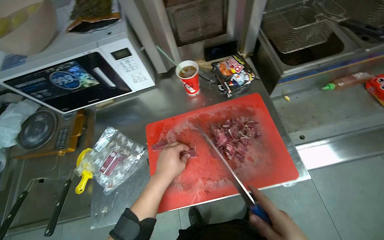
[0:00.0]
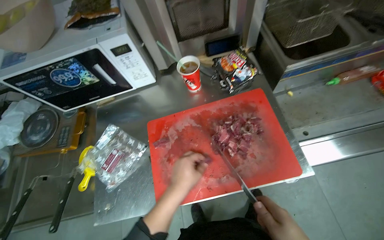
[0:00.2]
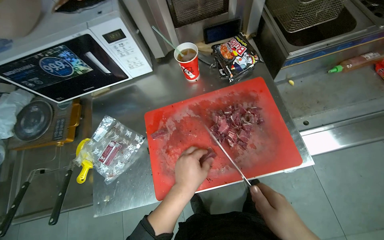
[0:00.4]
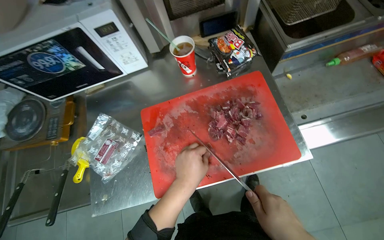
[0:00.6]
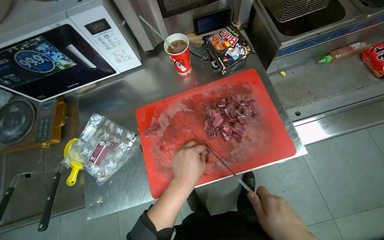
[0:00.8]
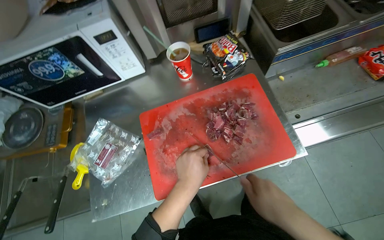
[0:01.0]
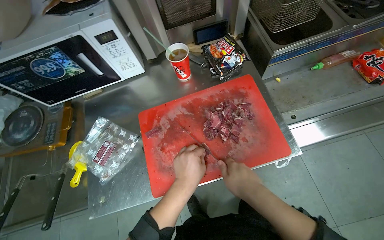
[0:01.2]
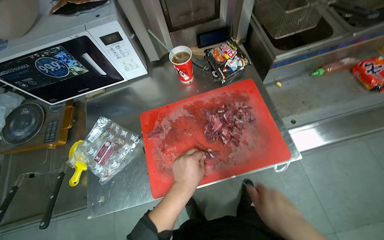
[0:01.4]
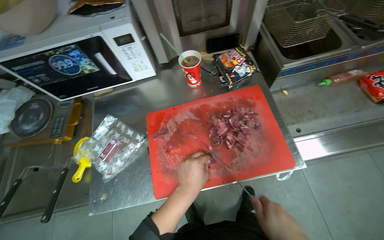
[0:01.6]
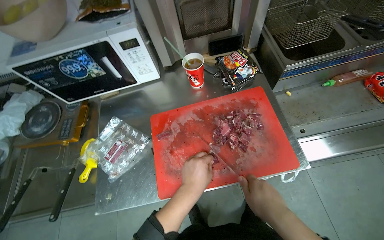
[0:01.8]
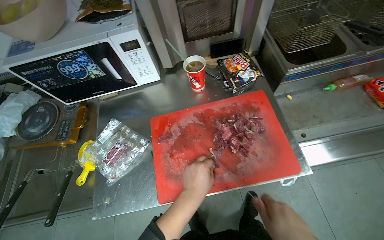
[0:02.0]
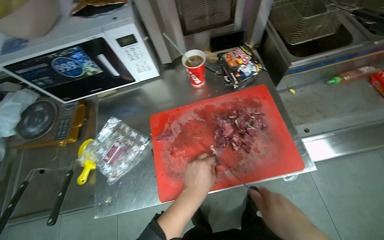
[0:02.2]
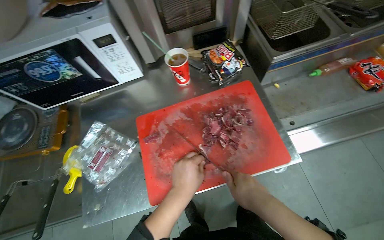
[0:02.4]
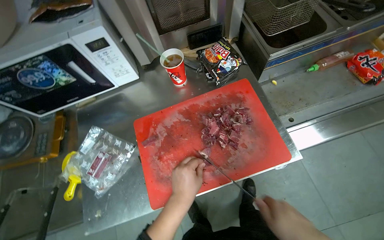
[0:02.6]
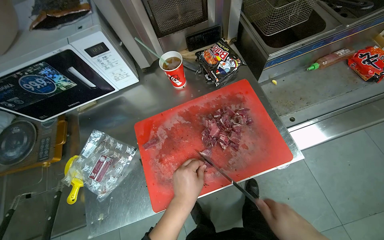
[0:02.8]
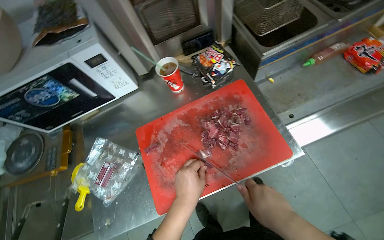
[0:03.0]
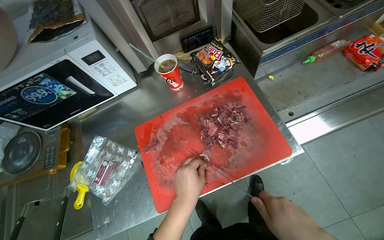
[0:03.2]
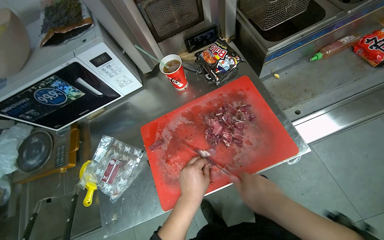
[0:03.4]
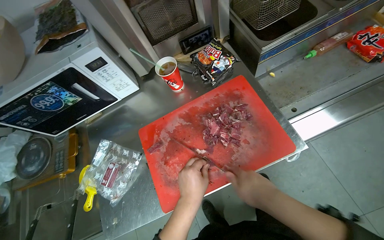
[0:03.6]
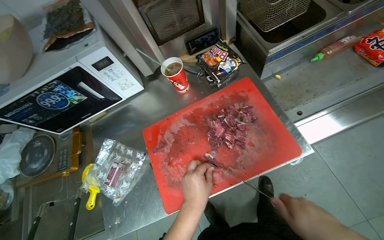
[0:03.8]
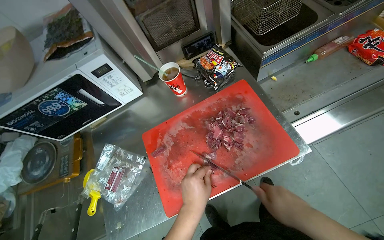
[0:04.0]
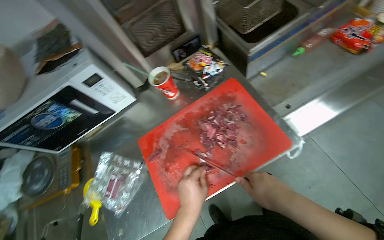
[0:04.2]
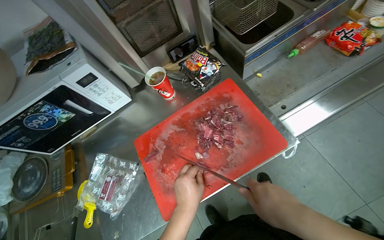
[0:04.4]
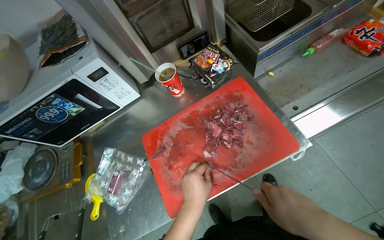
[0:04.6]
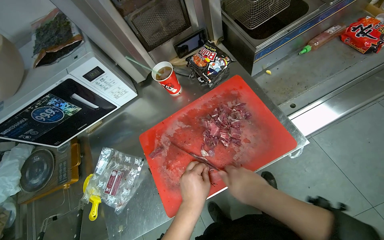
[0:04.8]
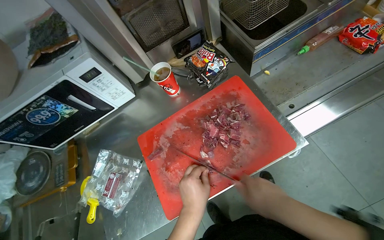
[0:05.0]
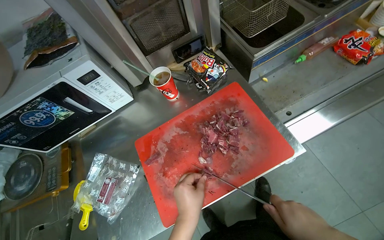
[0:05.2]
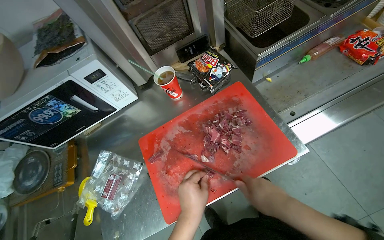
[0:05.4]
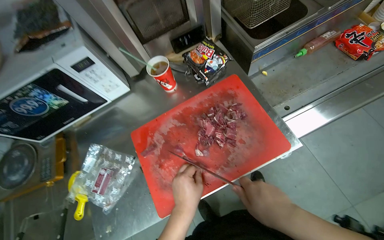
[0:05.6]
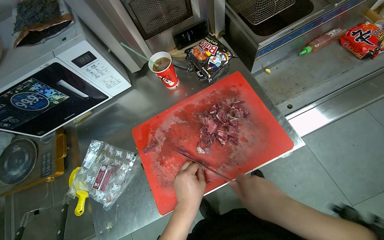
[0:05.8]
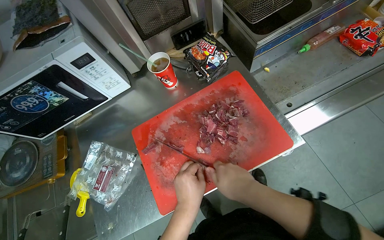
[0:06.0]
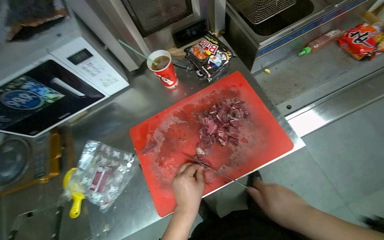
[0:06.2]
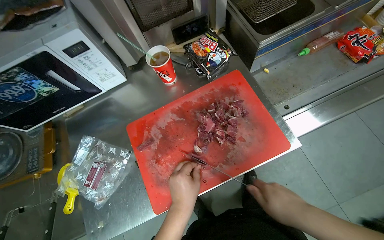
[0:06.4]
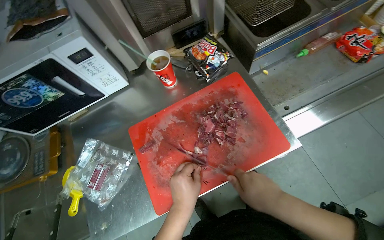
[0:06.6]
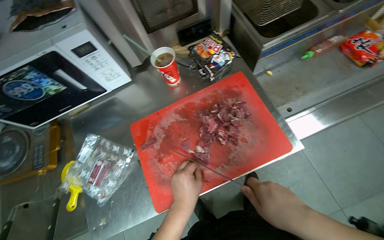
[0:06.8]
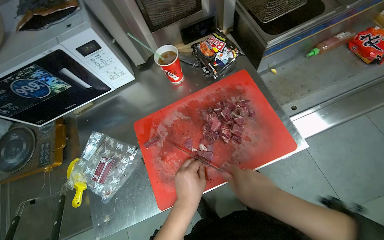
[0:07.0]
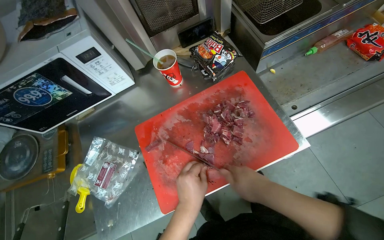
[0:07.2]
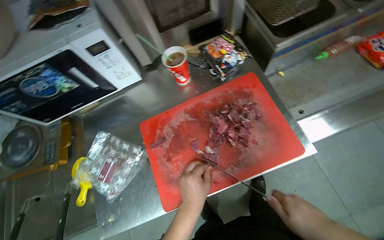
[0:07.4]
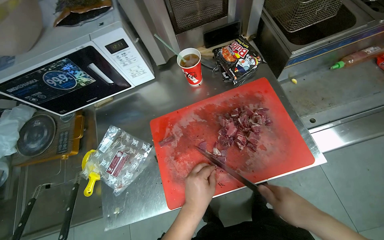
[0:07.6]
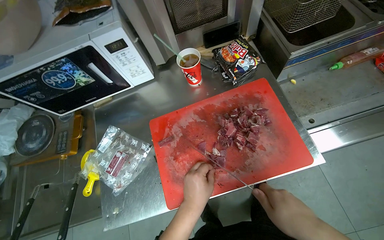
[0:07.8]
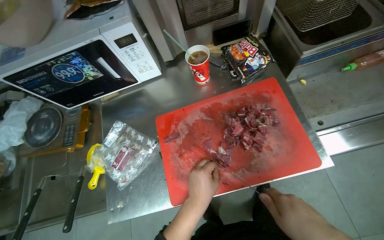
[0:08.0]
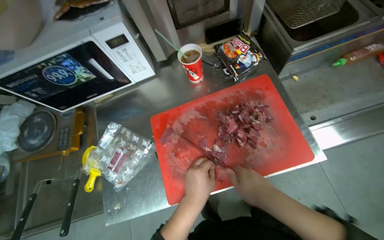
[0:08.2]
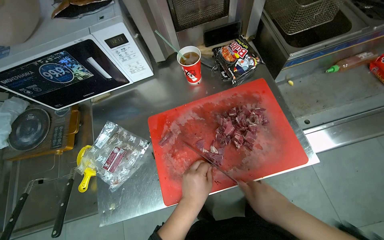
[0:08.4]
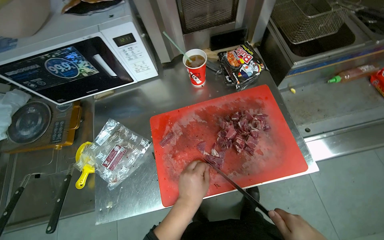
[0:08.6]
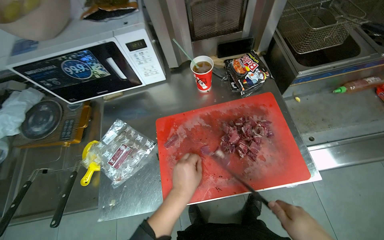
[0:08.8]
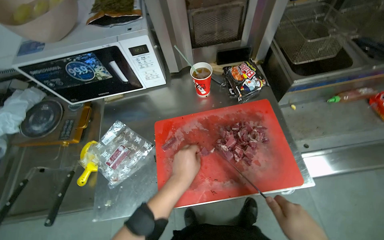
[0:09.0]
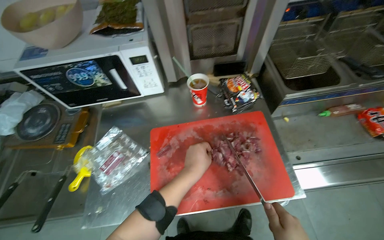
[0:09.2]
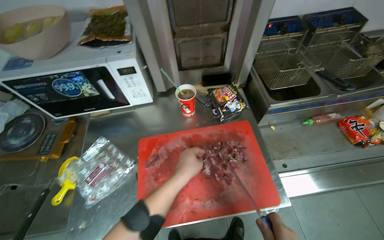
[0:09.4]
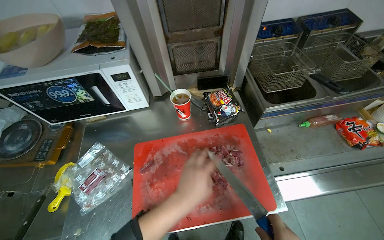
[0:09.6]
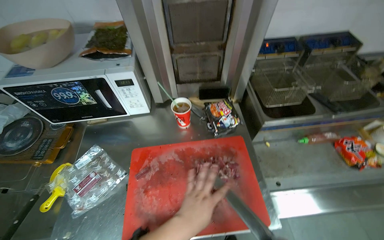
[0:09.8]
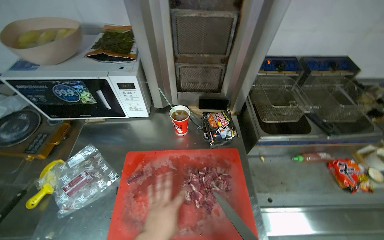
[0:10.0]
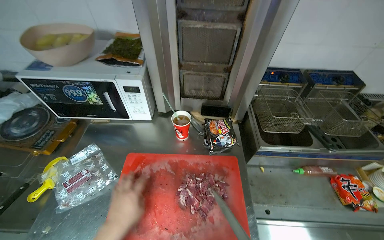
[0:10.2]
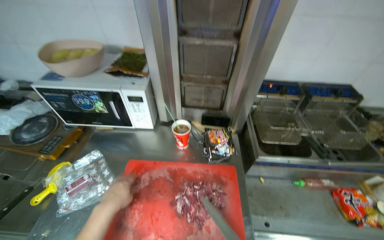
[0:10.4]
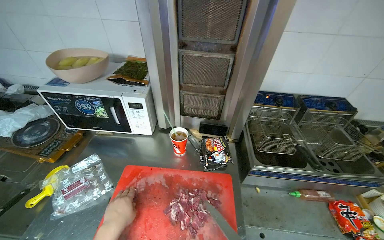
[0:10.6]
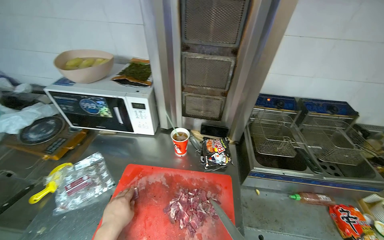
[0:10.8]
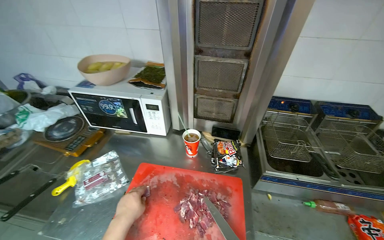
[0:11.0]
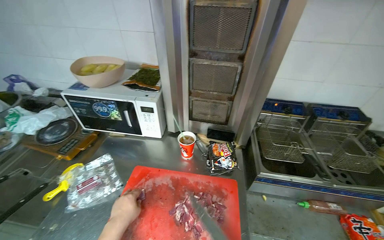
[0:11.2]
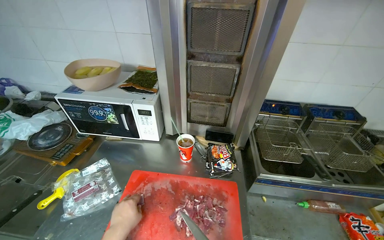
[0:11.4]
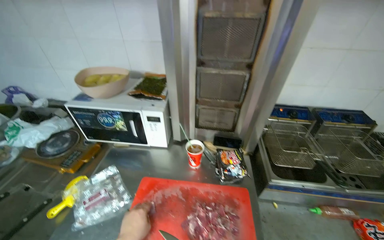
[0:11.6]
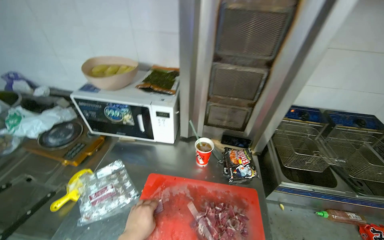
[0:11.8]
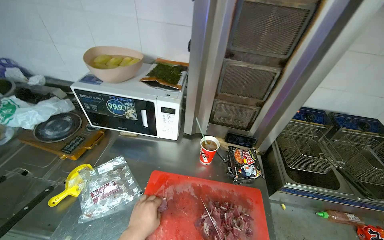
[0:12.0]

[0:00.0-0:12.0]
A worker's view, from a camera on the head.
Job: preparing food.
The whole recording: Slicing meat on cutting board. The worker continues slicing meat into smaller pieces on a red cutting board.
0:04.4 to 0:06.0: The hands stay close to where they were, moving slightly.
0:09.0 to 0:10.4: The wearer looks approximately 15 degrees further upward.

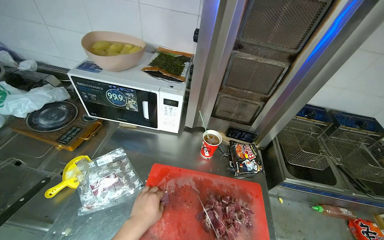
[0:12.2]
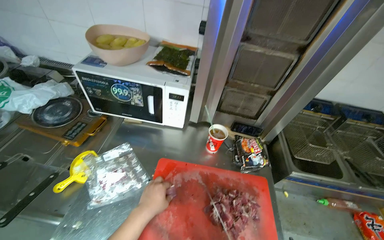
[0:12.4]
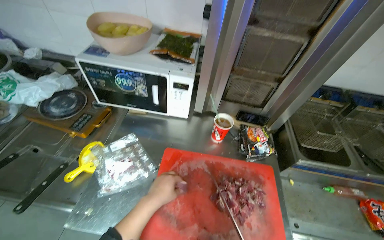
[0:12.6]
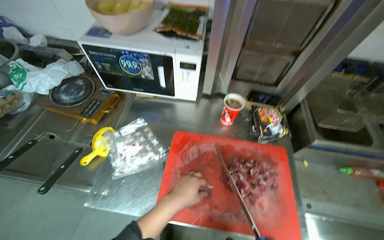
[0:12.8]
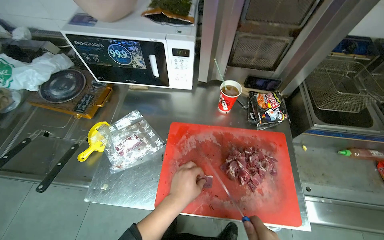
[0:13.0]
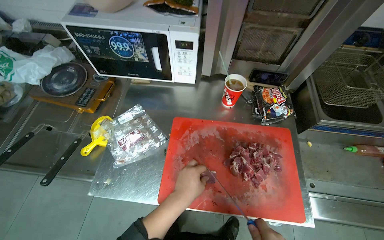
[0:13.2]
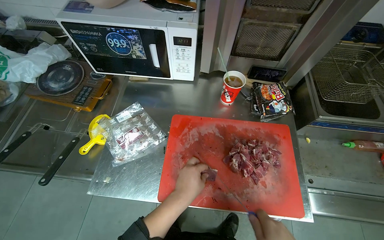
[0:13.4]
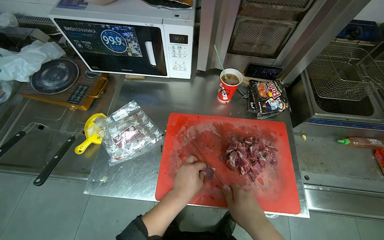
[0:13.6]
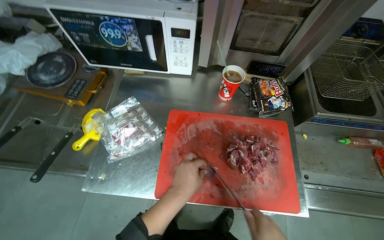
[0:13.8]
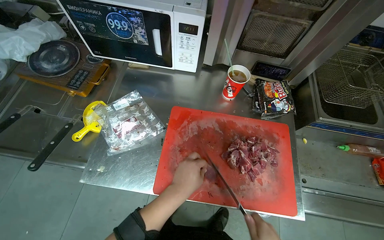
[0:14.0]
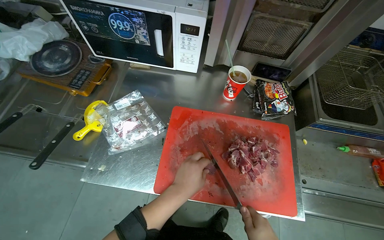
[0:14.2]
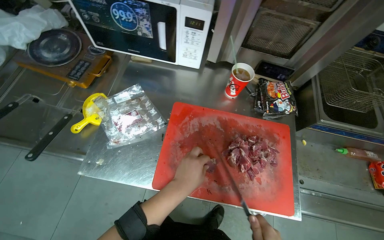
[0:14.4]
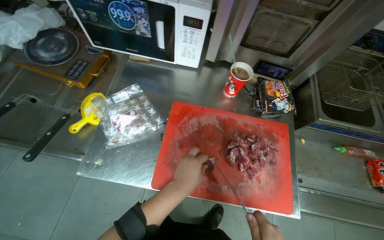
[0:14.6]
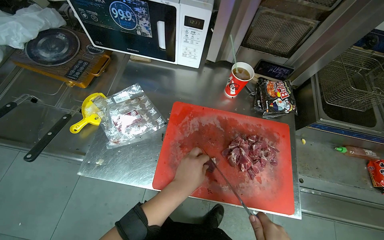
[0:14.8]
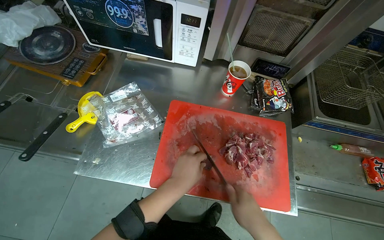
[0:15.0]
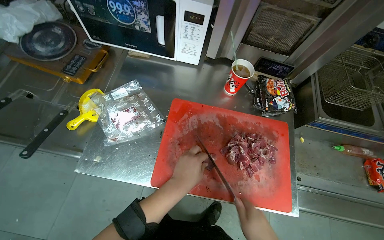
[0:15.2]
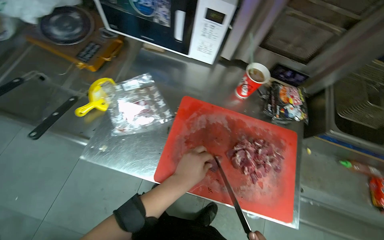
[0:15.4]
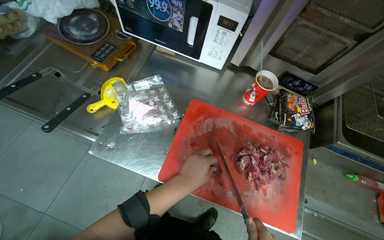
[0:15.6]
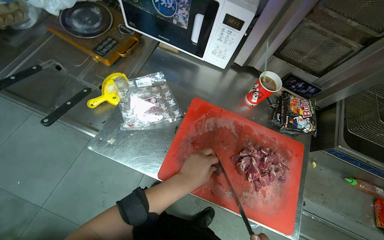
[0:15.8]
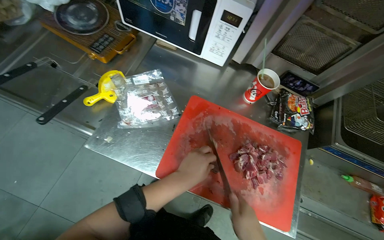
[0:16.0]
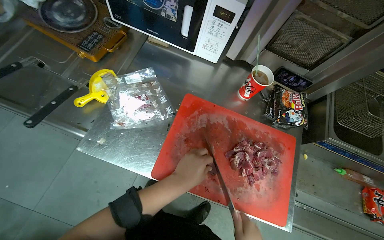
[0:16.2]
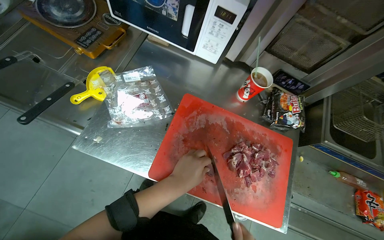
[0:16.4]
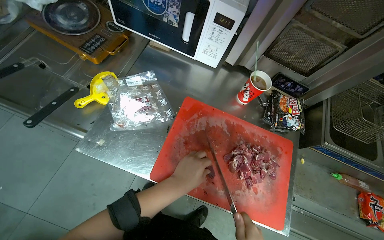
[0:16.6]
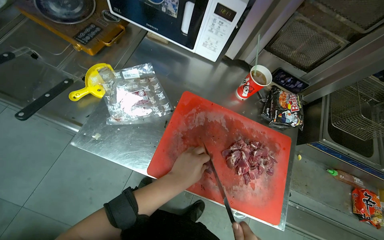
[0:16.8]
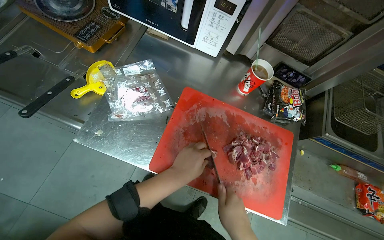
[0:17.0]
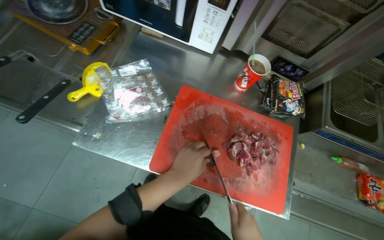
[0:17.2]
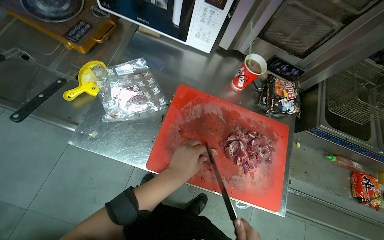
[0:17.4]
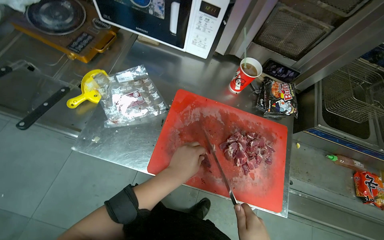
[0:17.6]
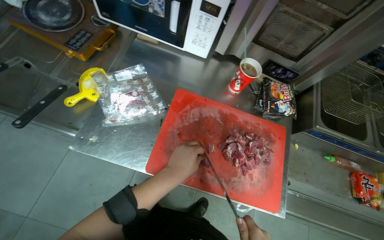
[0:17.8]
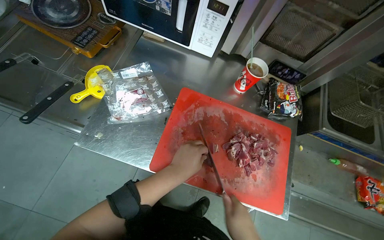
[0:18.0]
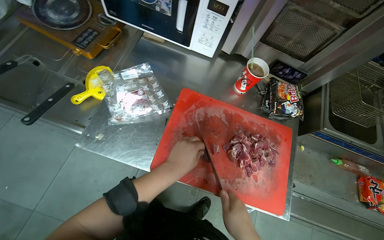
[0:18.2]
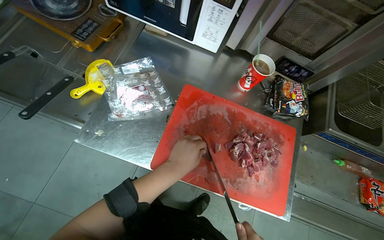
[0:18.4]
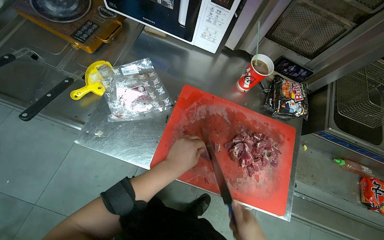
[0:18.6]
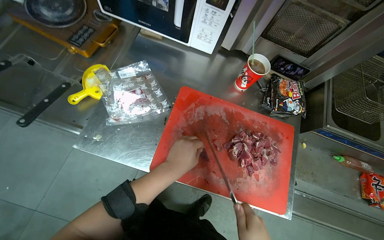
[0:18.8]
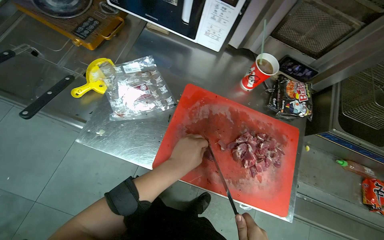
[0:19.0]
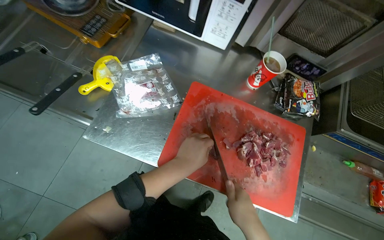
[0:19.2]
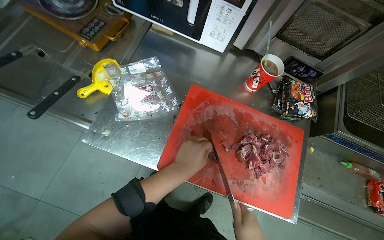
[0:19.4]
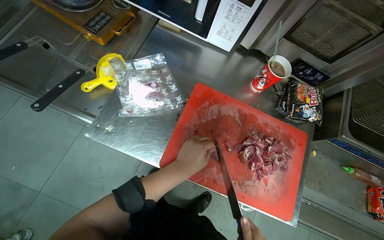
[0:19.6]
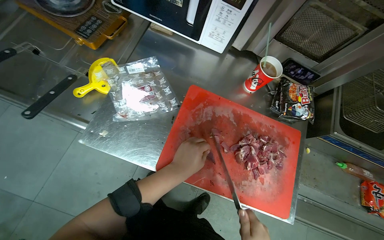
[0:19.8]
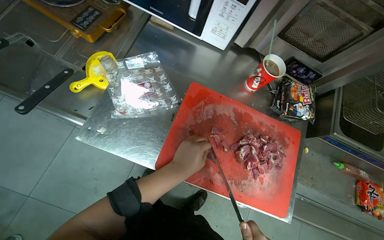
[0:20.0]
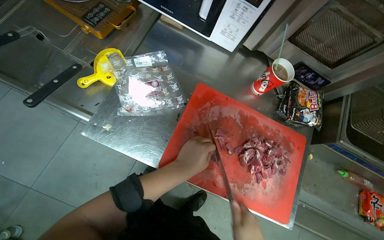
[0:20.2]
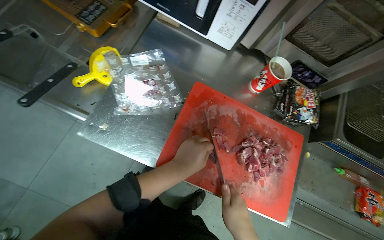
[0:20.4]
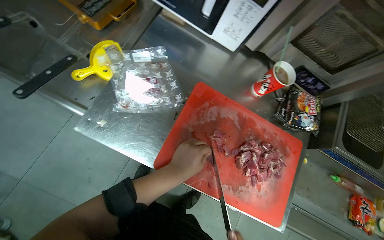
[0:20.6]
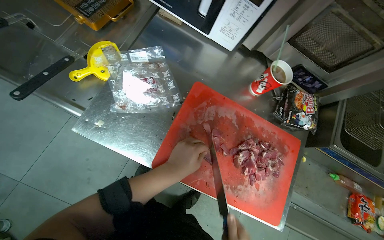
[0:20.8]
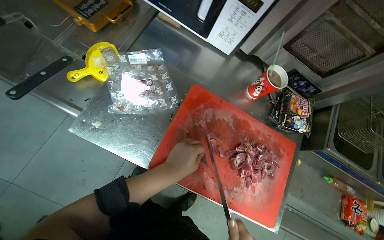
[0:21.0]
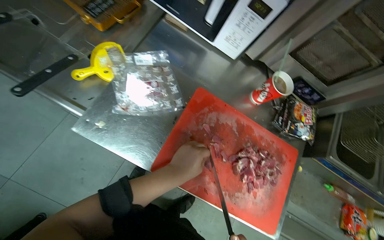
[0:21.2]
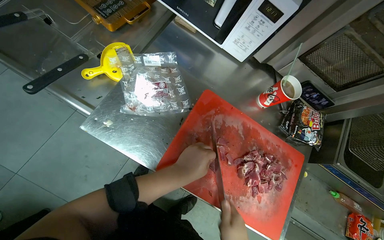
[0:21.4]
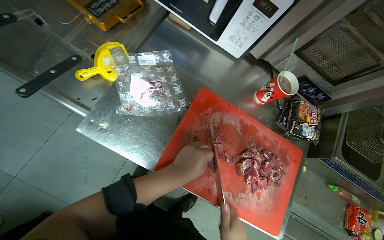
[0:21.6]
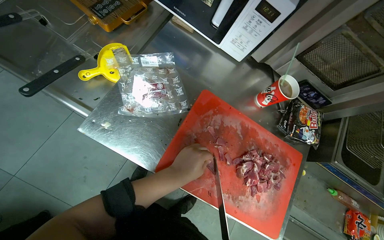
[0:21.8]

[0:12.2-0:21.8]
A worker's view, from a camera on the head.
Job: preparing food.
The whole recording: Slicing meat on cutting board. The worker continues slicing meat into smaller pieces on a red cutting board.
0:12.2 to 0:13.8: The view tips downward by about 20 degrees.
